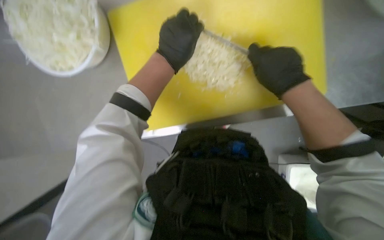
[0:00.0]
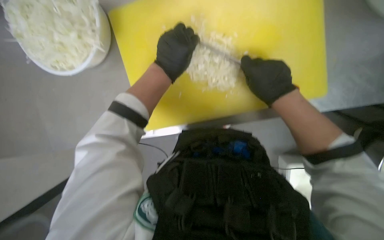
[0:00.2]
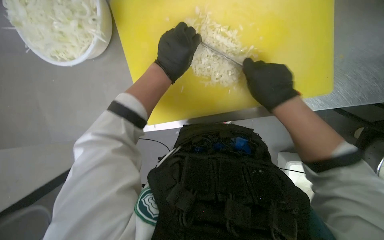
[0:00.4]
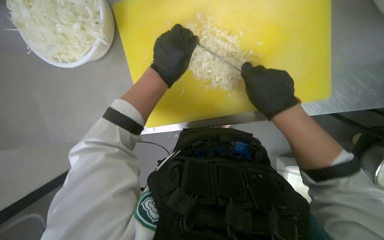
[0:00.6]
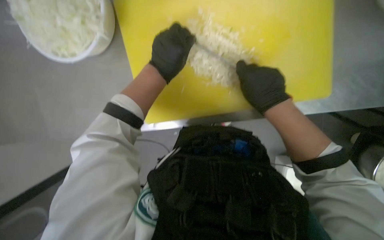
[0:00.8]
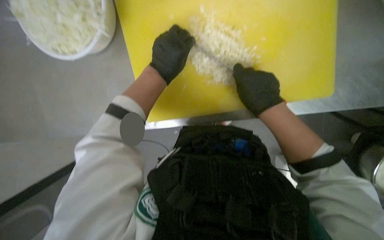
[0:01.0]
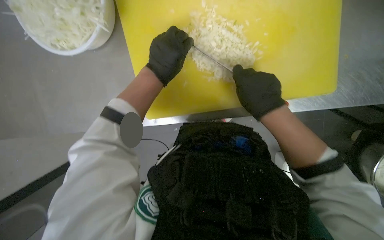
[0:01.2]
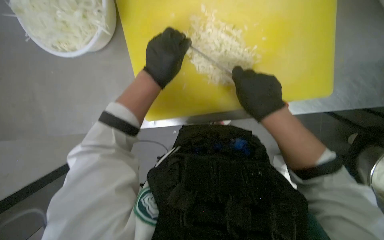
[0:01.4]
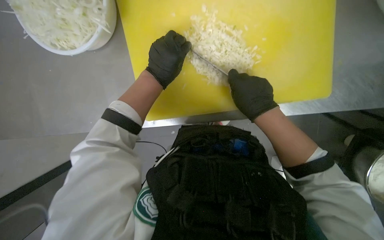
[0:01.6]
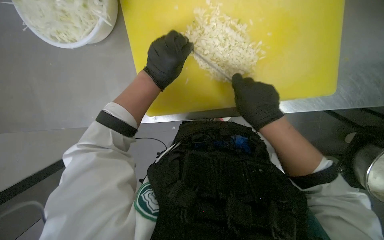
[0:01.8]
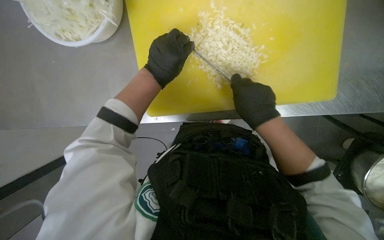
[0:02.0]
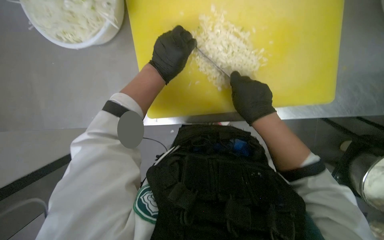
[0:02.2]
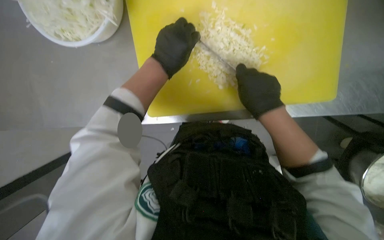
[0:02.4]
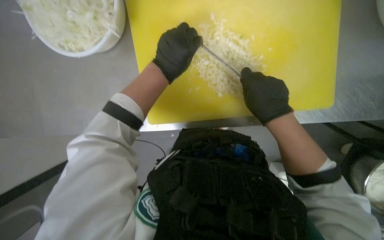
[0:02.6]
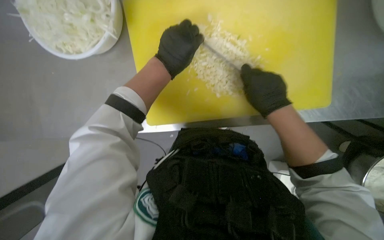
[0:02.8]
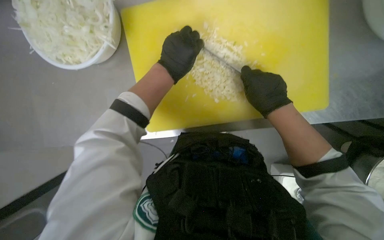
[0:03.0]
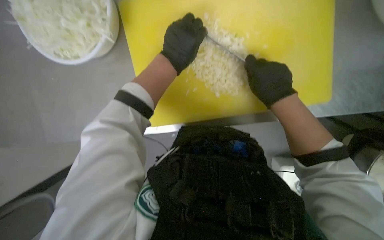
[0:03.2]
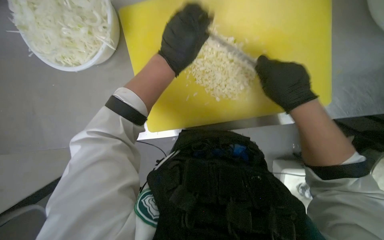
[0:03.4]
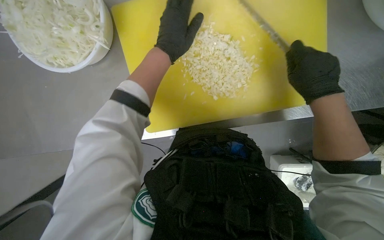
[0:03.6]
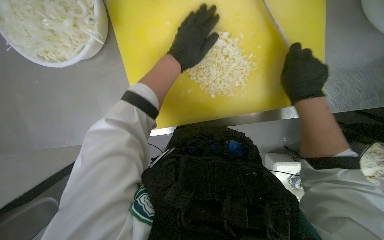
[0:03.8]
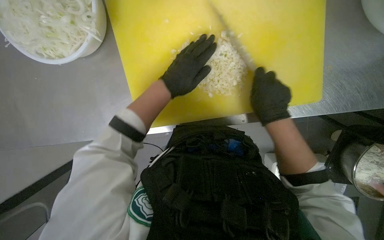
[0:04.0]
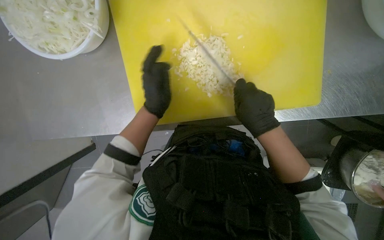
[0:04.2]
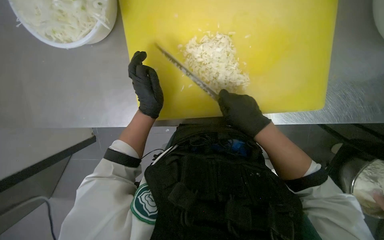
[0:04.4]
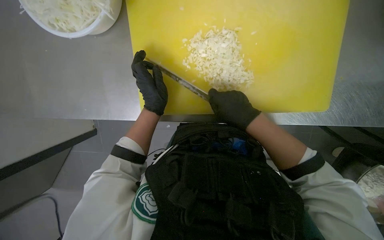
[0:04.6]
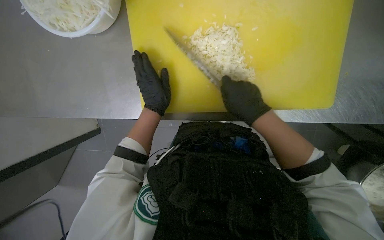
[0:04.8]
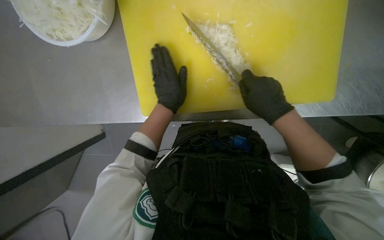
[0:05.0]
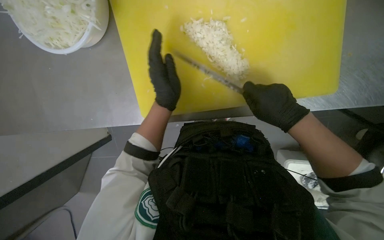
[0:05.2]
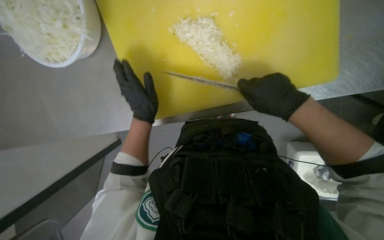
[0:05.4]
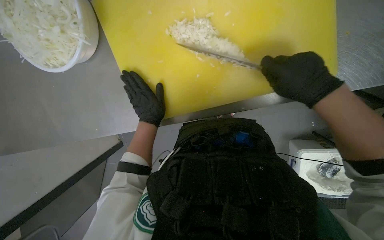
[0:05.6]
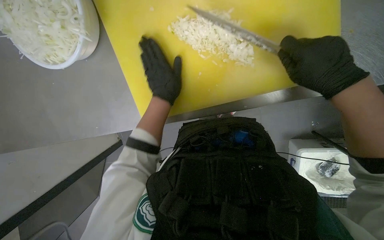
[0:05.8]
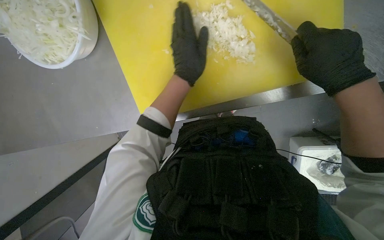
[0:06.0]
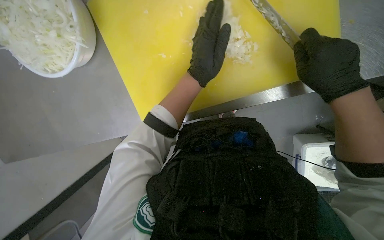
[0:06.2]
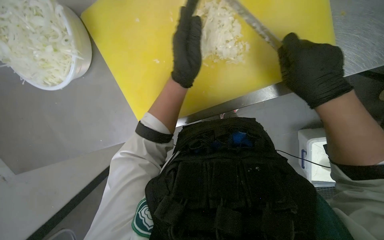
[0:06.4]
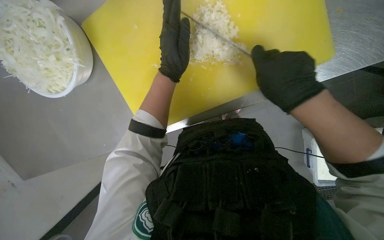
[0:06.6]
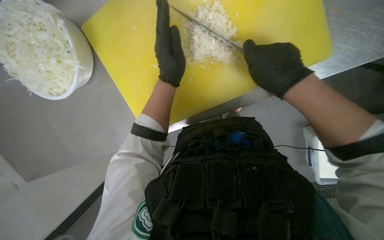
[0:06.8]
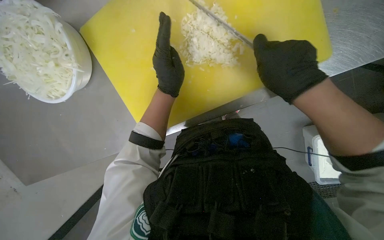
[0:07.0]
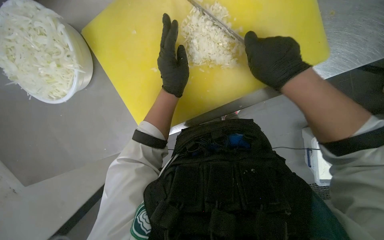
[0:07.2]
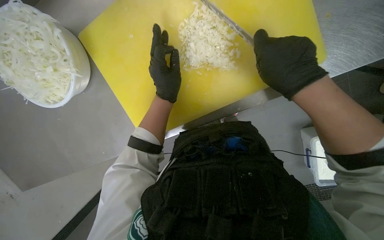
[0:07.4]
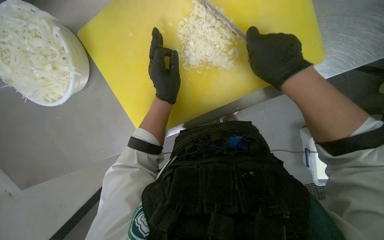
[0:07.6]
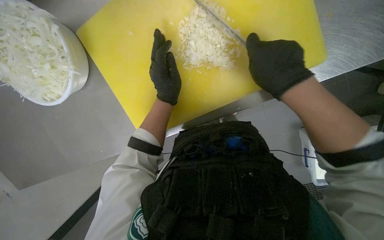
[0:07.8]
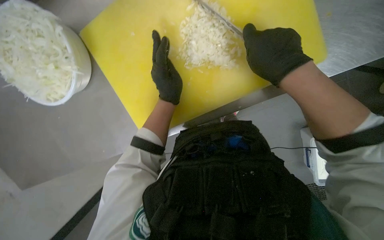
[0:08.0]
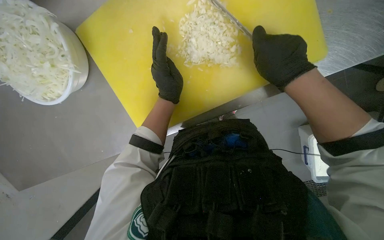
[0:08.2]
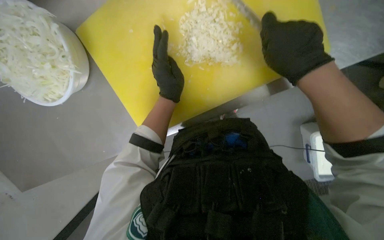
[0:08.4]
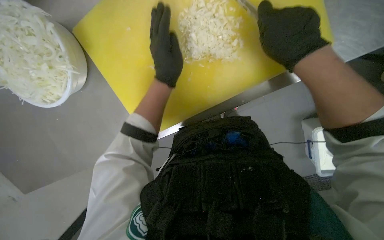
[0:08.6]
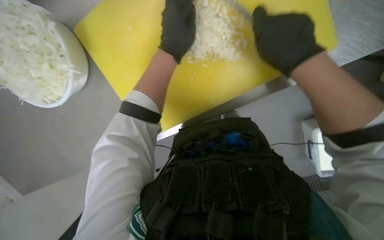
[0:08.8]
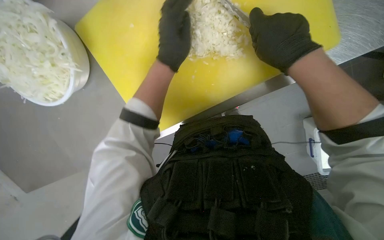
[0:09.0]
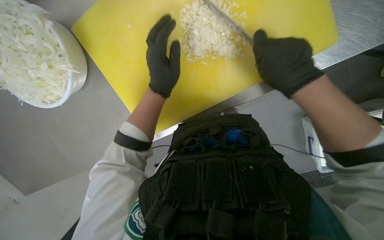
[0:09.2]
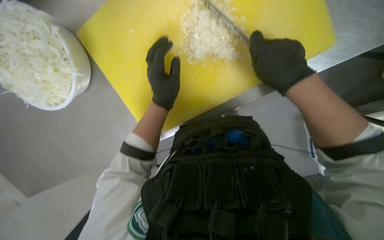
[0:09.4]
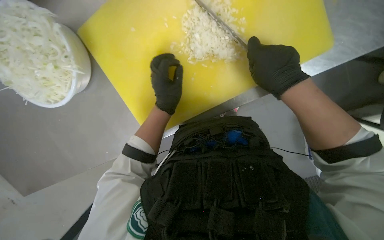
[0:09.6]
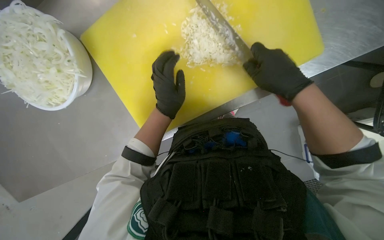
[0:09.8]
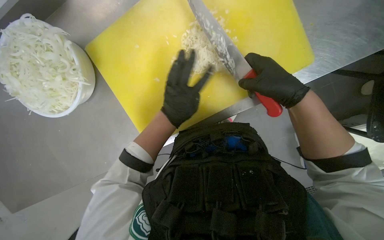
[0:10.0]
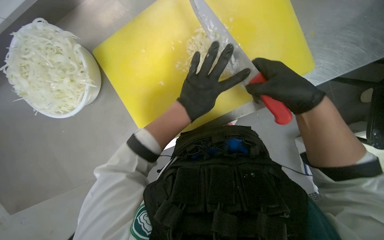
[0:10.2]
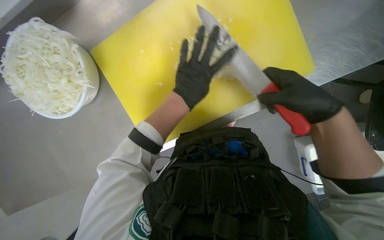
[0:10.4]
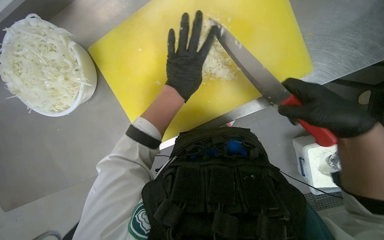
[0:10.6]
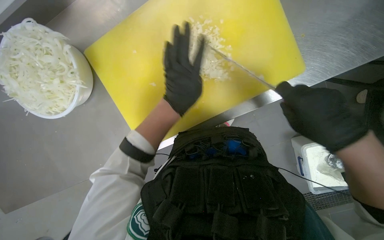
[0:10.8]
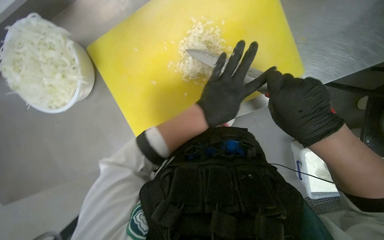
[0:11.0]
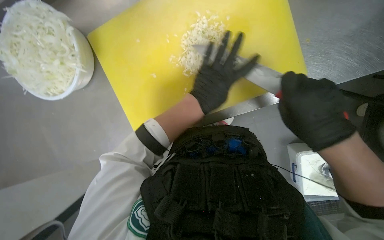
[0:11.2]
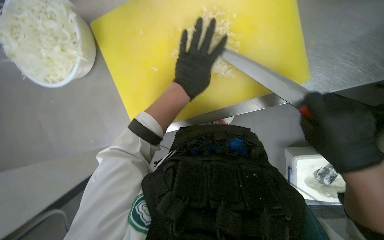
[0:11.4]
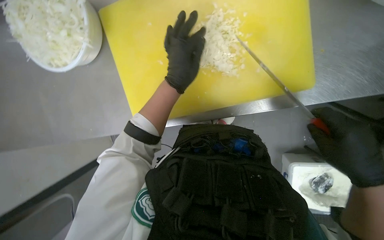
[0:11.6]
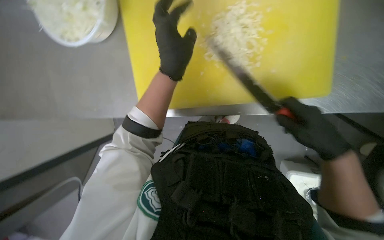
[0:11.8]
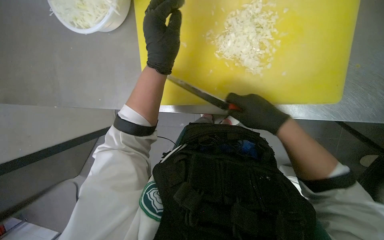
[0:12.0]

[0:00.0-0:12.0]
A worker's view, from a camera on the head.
Job: preparing food.
The whole recording: Chopping onions. The worker continues chopping onions on a yellow cutting board, then transfers them to a bowl and gets more onions to chop.
0:00.0 to 0:01.6: The hands are busy where they are.
0:01.6 to 0:03.0: The hands stay close to where they were, moving slightly.
0:03.0 to 0:04.4: The left hand heads down the picture, covering about 15 cm.
0:04.4 to 0:06.0: The left hand goes approximately 15 cm to the right and up the picture. Meanwhile the right hand shifts some 15 cm to the right and nearer to the camera.
0:06.0 to 0:09.0: The hands make small movements and keep their place.
0:09.0 to 0:10.4: The right hand is displaced down the picture by roughly 10 cm.
0:10.4 to 0:12.0: The scene turns some 30 degrees clockwise in the picture.

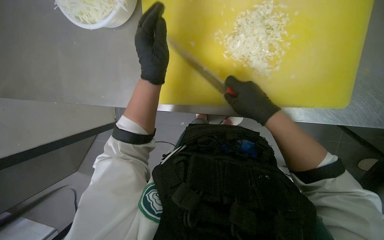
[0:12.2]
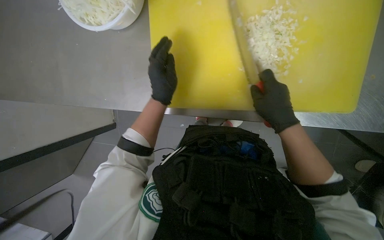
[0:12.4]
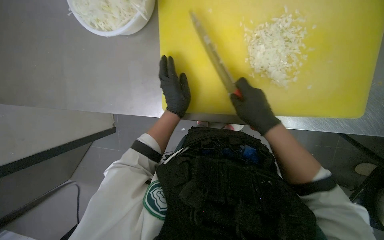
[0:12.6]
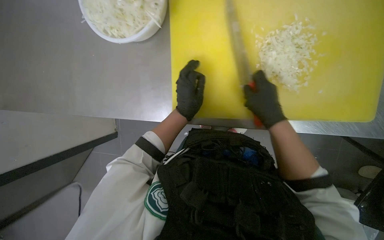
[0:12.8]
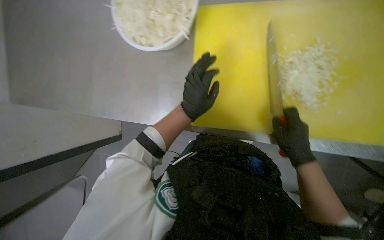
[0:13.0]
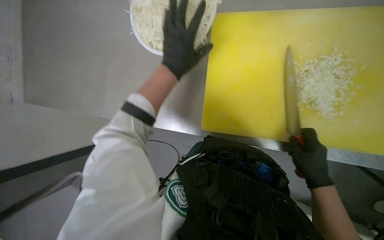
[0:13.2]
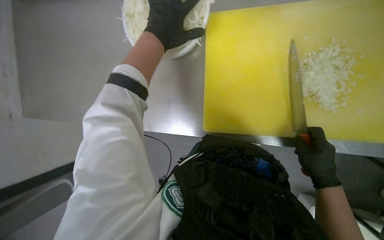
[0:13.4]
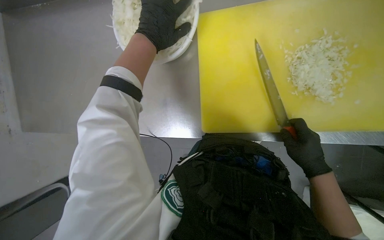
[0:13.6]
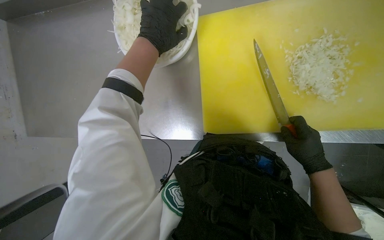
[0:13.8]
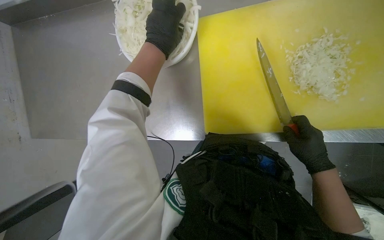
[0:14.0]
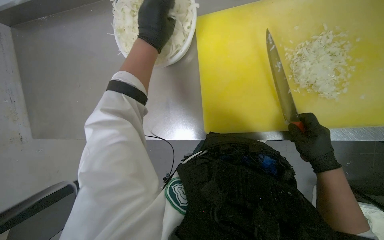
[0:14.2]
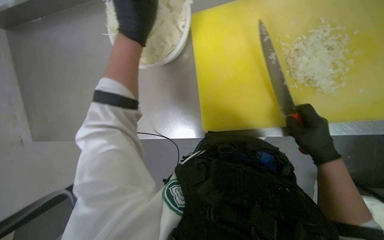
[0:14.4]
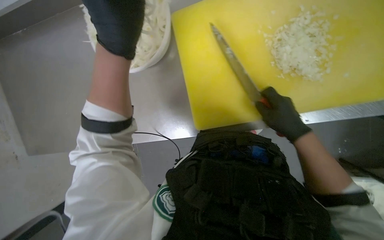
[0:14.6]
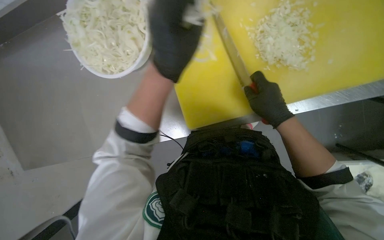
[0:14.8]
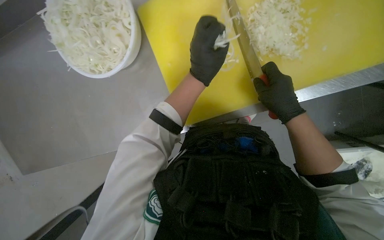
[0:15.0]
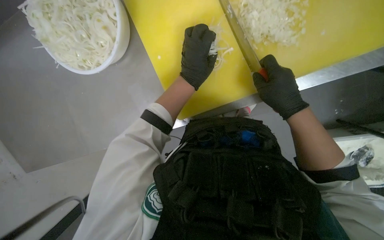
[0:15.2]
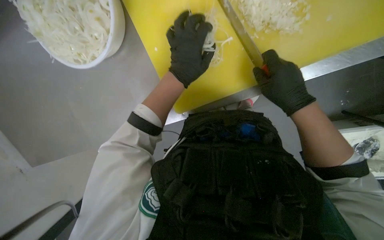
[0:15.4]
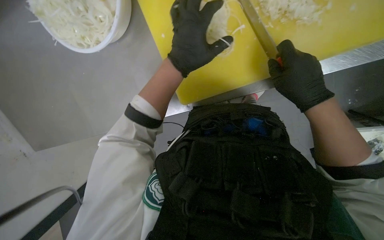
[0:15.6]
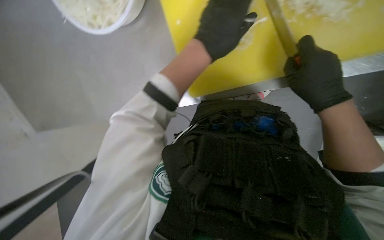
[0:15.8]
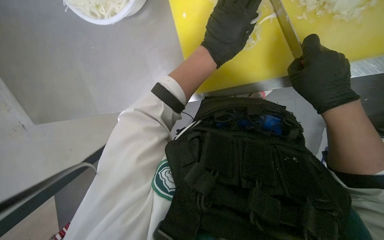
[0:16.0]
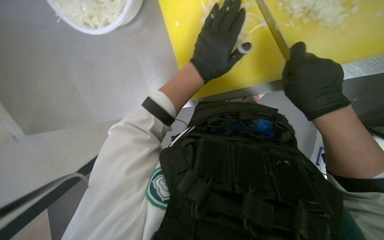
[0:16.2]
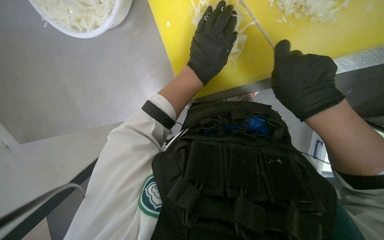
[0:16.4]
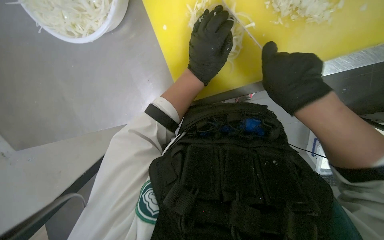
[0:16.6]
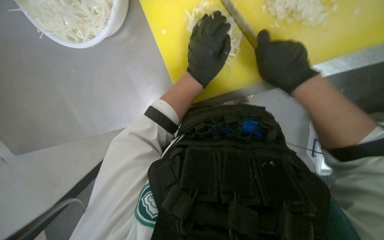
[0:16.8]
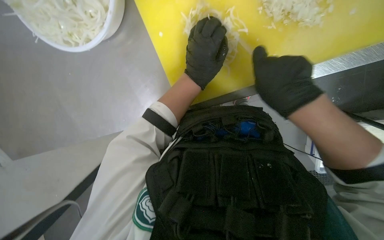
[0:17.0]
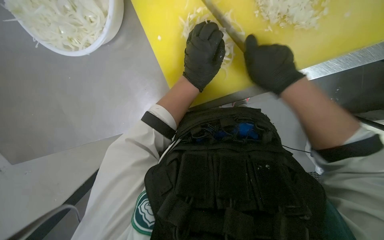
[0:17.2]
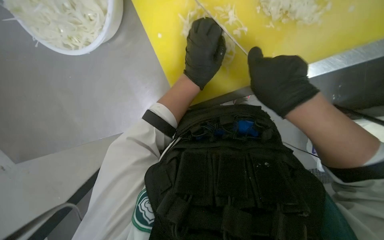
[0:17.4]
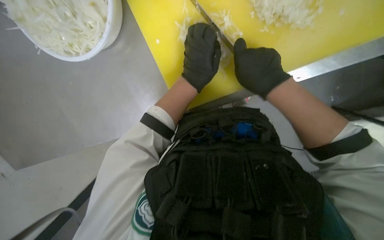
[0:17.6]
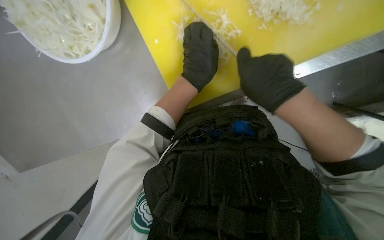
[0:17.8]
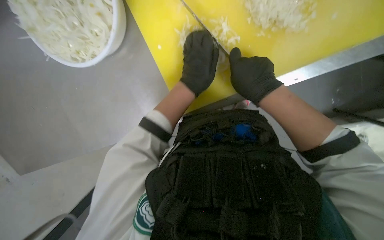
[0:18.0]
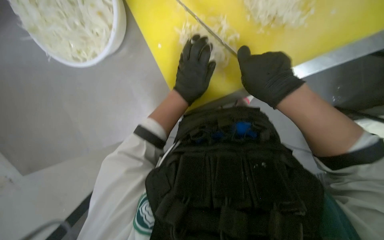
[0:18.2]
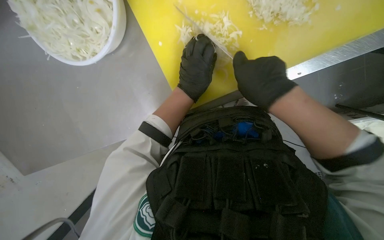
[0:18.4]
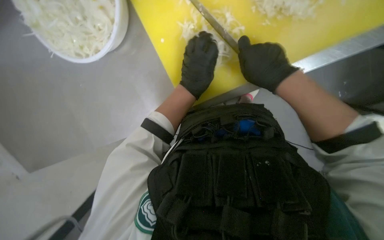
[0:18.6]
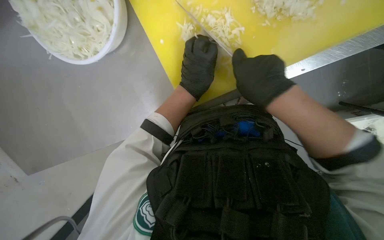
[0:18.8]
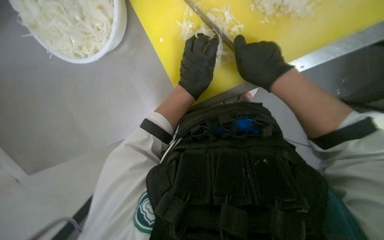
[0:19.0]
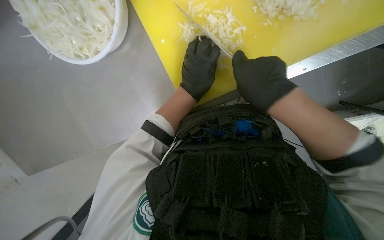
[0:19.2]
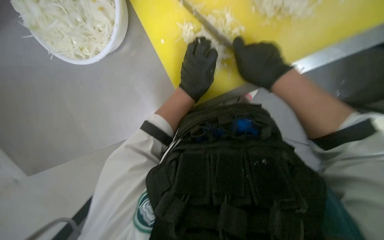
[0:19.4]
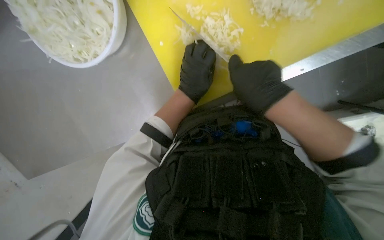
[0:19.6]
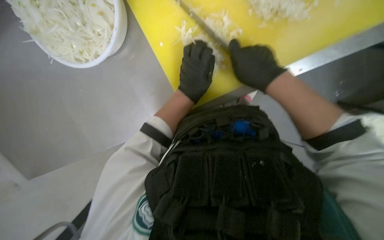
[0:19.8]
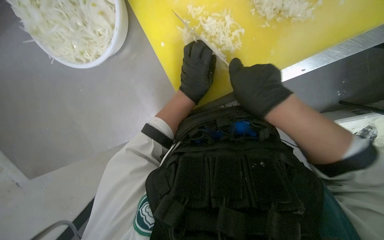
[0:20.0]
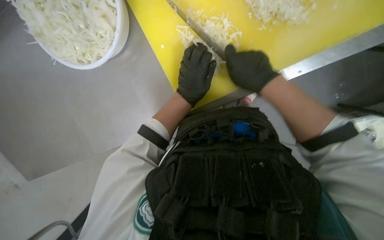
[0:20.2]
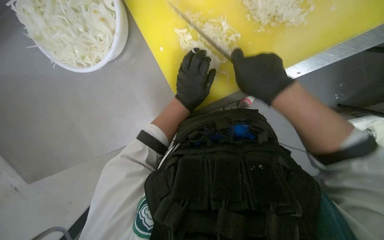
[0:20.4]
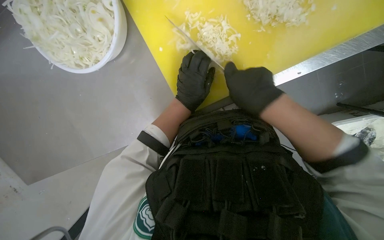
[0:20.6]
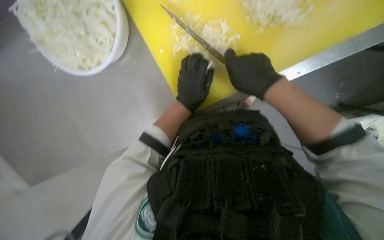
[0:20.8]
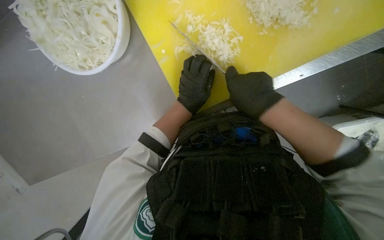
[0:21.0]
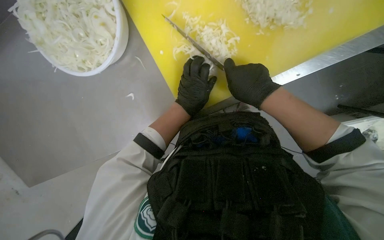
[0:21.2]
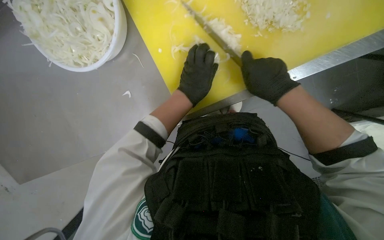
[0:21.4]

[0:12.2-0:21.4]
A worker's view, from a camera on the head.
Job: preparing food.
The whole recording: Chopping onions. The worker continues chopping onions on a yellow cutting board, then transfers them to a bowl and gets more onions to chop.
0:12.2 to 0:13.8: The left hand is displaced up the picture by about 20 cm.
0:13.8 to 0:15.2: The left hand is displaced to the right and down the picture by approximately 25 cm.
0:15.2 to 0:21.4: The hands make small movements and keep their place.
